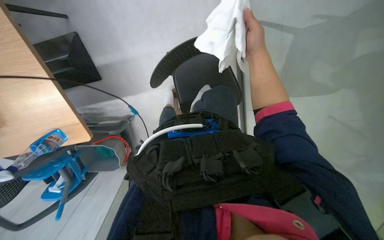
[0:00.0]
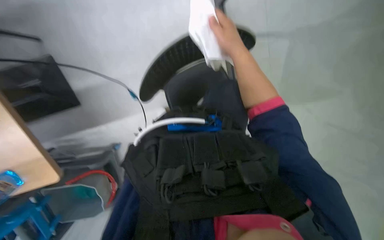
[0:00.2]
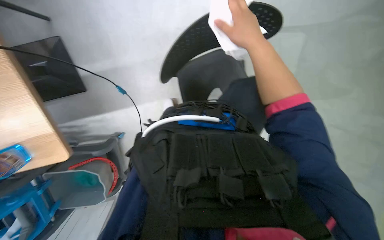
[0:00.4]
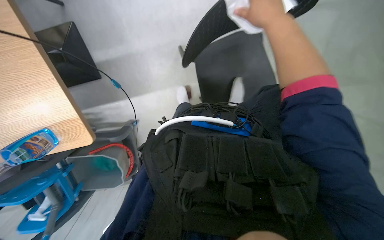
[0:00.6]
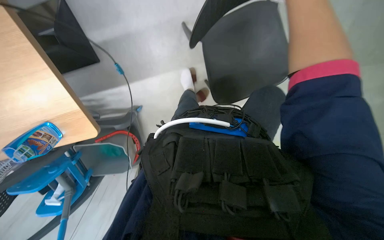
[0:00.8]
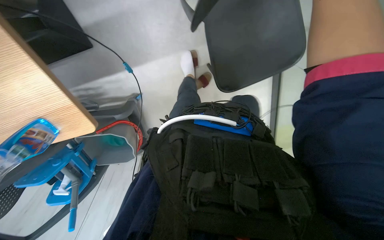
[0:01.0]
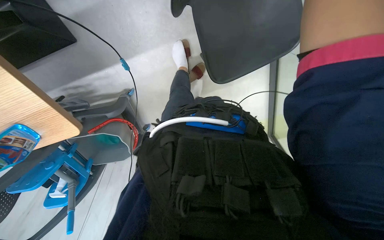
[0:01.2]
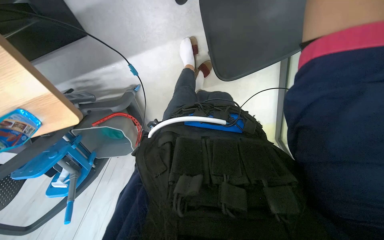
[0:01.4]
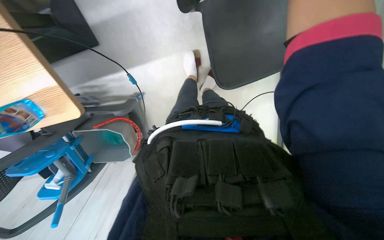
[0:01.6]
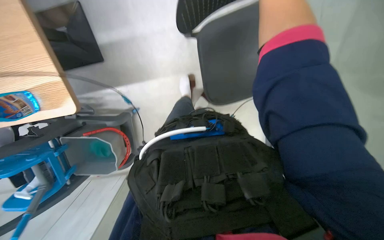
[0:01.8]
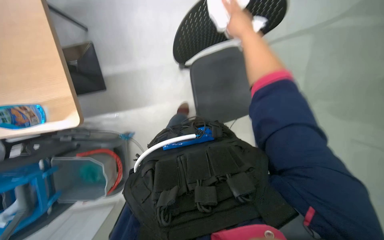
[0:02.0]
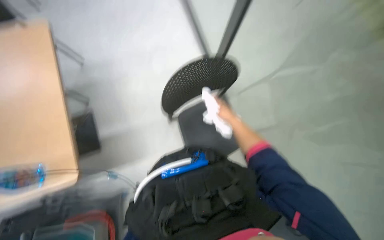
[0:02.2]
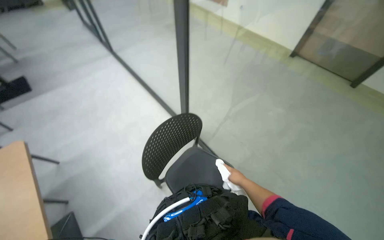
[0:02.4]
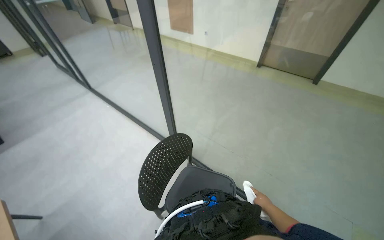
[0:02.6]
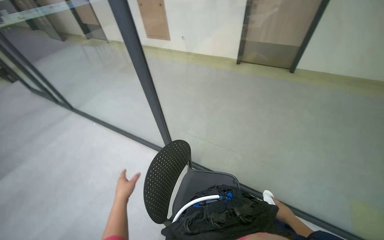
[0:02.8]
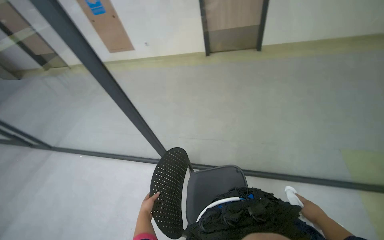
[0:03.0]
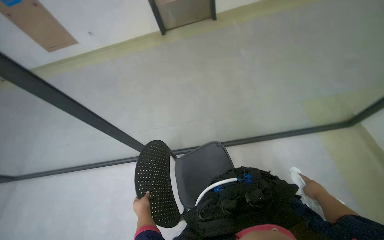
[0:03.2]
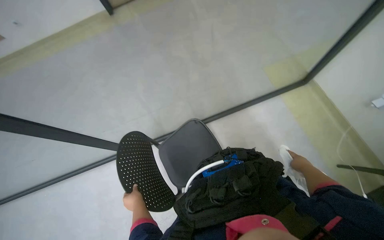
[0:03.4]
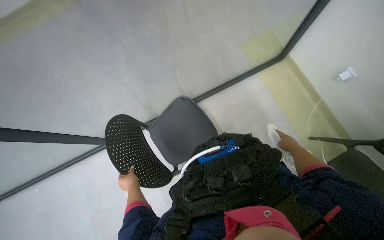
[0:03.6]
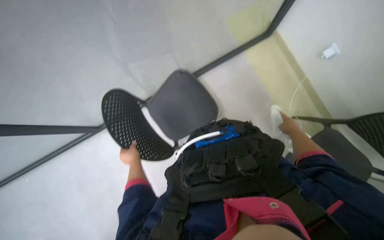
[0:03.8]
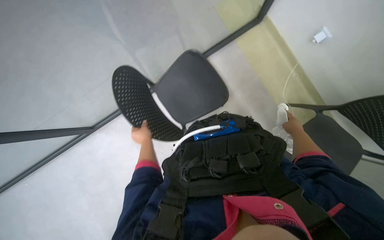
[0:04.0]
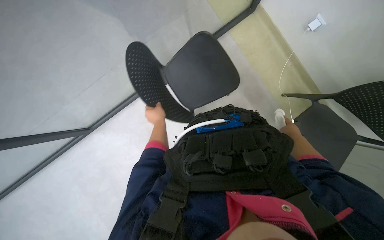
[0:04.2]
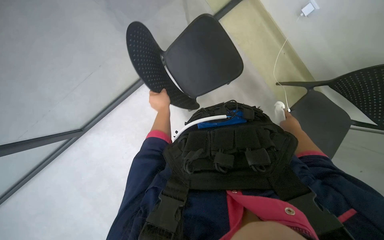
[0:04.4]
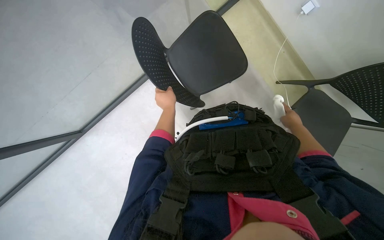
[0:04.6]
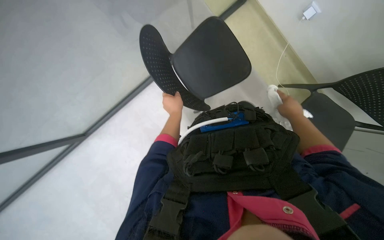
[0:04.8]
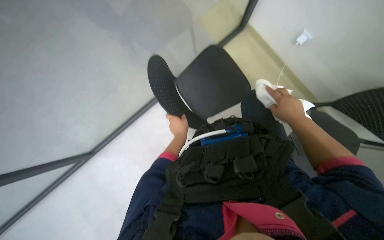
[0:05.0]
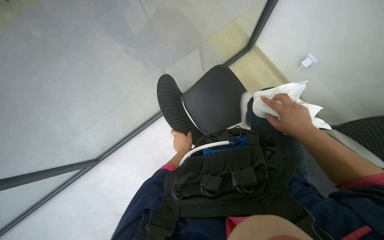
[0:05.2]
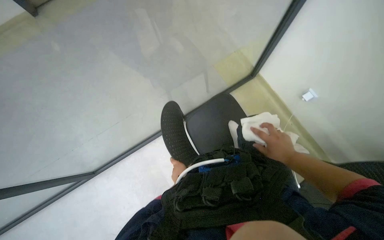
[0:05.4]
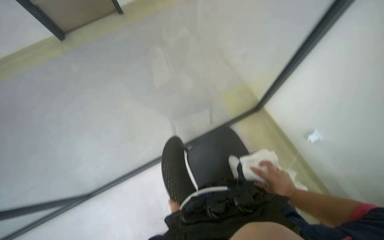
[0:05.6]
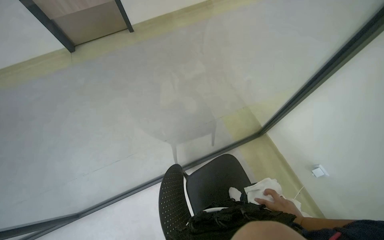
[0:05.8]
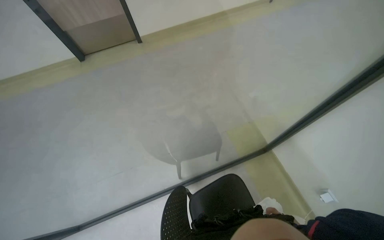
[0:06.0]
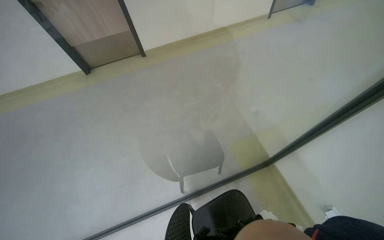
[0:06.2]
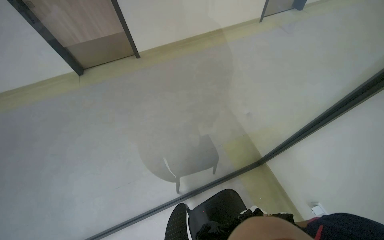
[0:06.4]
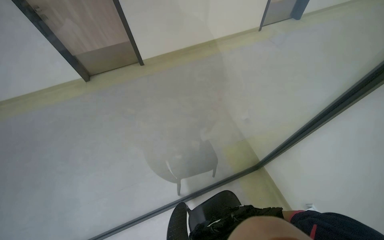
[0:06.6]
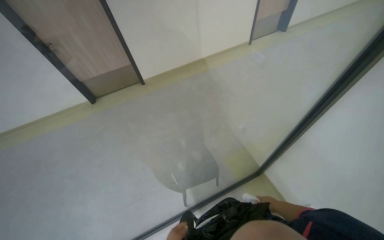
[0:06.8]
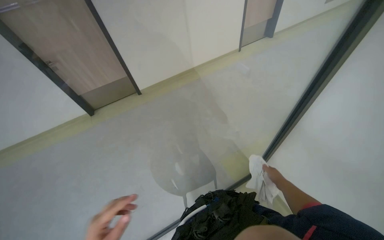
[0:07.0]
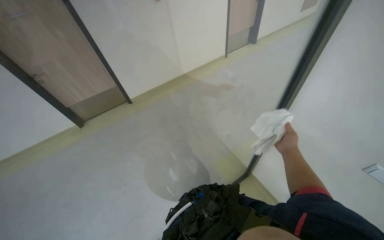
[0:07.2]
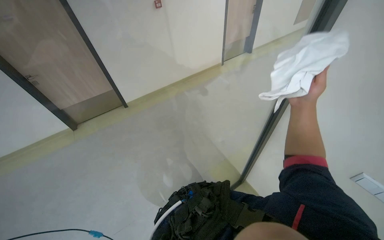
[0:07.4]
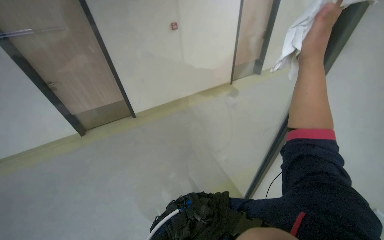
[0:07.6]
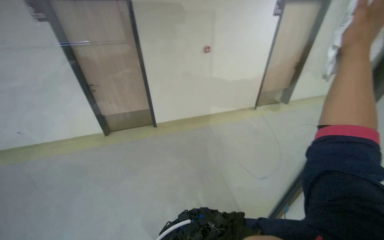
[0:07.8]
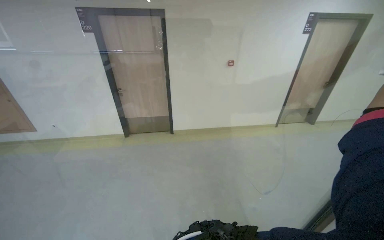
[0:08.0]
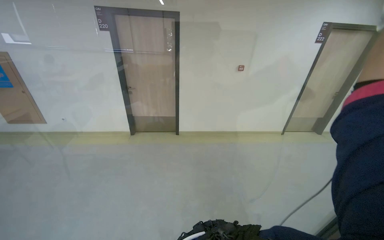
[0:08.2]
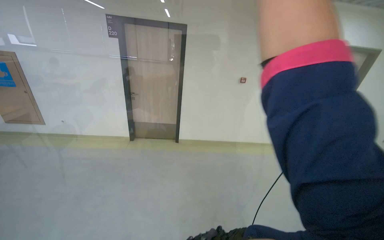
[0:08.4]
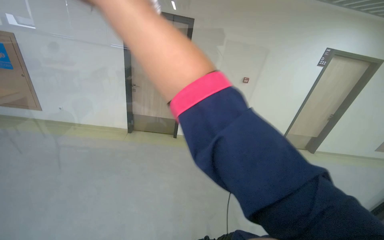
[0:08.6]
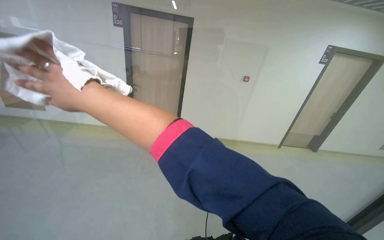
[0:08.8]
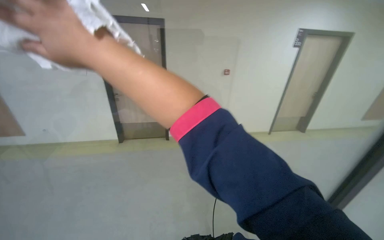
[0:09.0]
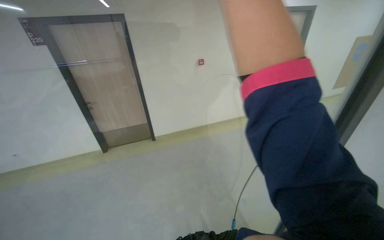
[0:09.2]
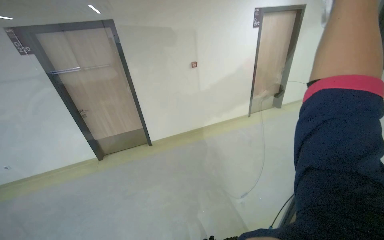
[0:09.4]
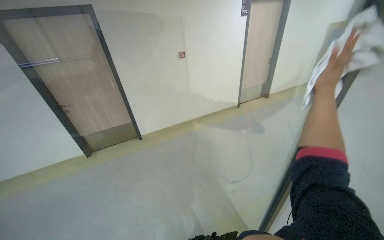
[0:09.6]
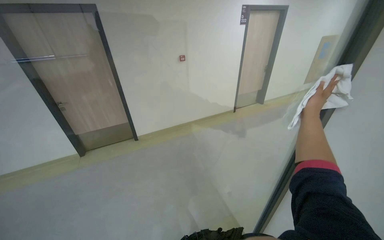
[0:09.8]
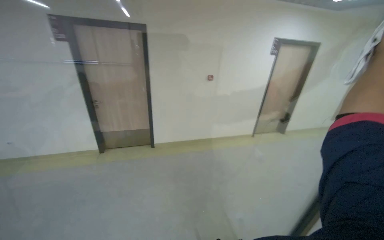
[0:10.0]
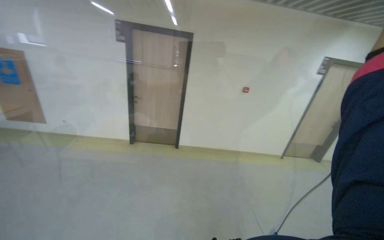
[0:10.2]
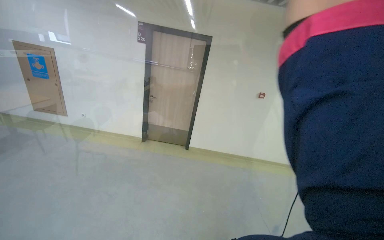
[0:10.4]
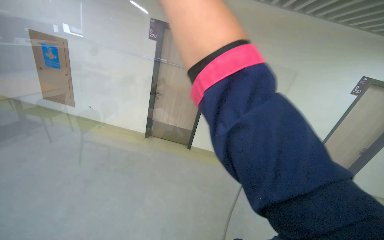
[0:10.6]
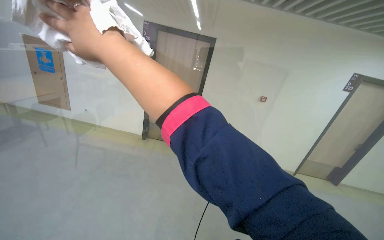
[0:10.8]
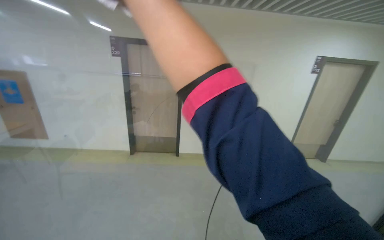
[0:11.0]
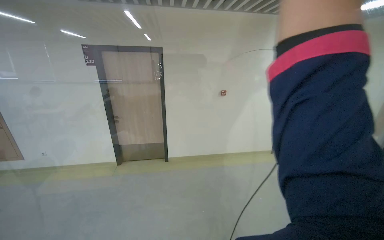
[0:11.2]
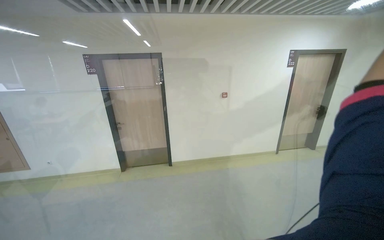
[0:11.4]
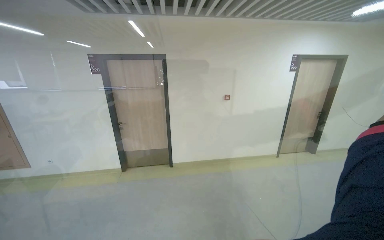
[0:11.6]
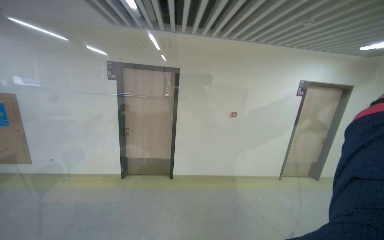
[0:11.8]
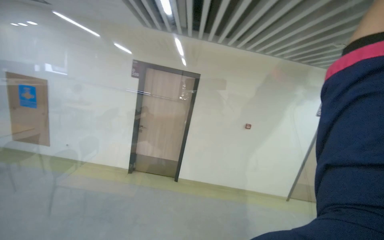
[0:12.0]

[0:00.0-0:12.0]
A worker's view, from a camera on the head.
Job: wiping surfaces.
The whole recording: Cleaning glass partition. The worker prepares the cloth, moves chairs, and wipes the glass partition.
0:00.0 to 0:01.6: The view tilts roughly 15 degrees downward.
0:01.6 to 0:03.0: The wearer's head swings roughly 60 degrees to the right. The camera pitches upward, by some 70 degrees.
0:03.0 to 0:04.4: The wearer's head swings approximately 50 degrees to the right. The view tips downward by approximately 50 degrees.
0:04.4 to 0:06.0: The view tilts some 30 degrees upward.
0:06.0 to 0:07.6: The head travels roughly 50 cm. The camera pitches upward, by about 20 degrees.
0:07.6 to 0:09.0: The head turns to the left by about 20 degrees. The camera pitches upward, by about 15 degrees.

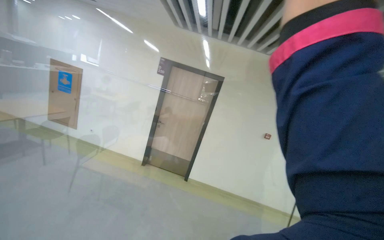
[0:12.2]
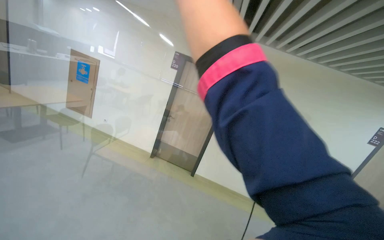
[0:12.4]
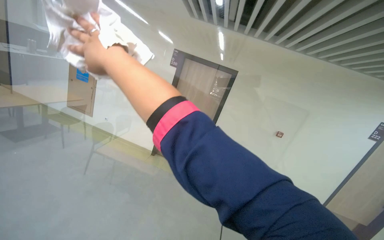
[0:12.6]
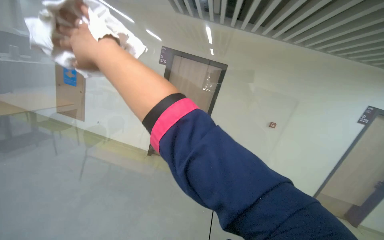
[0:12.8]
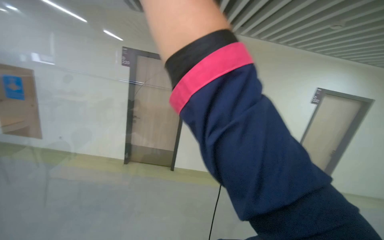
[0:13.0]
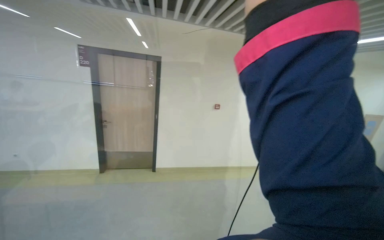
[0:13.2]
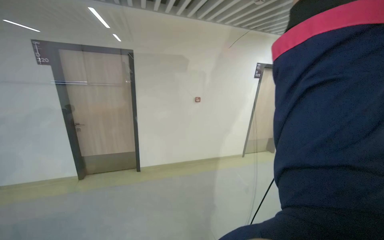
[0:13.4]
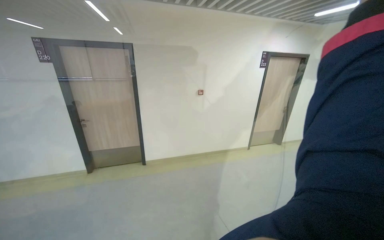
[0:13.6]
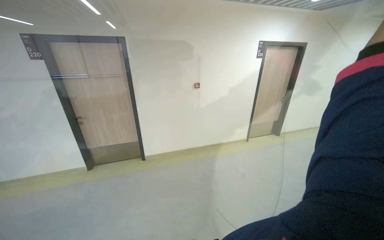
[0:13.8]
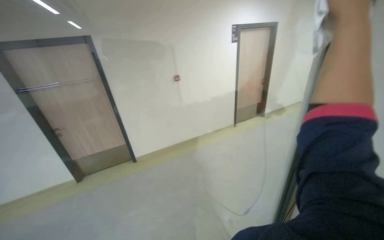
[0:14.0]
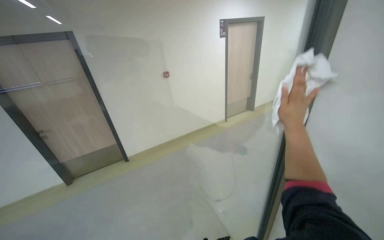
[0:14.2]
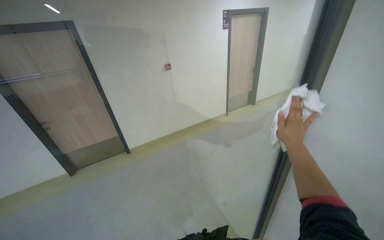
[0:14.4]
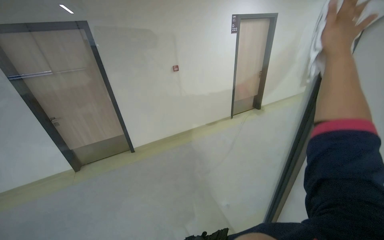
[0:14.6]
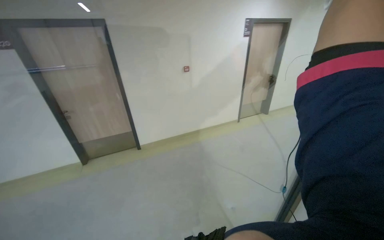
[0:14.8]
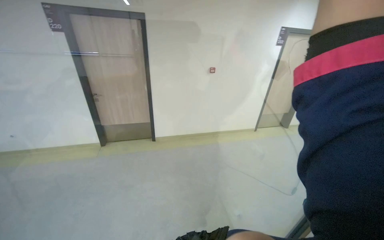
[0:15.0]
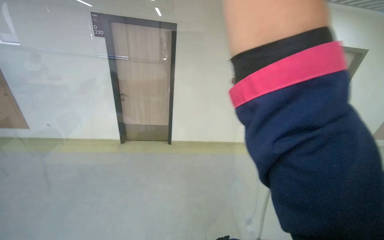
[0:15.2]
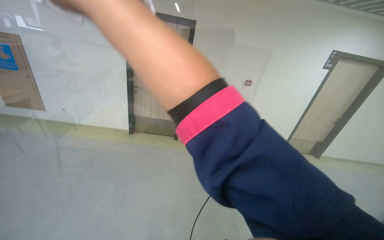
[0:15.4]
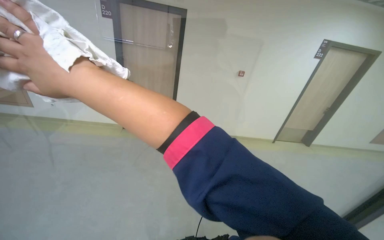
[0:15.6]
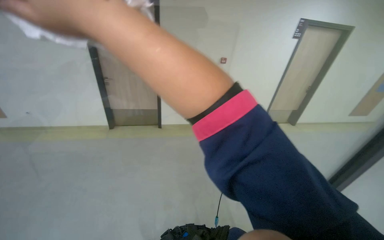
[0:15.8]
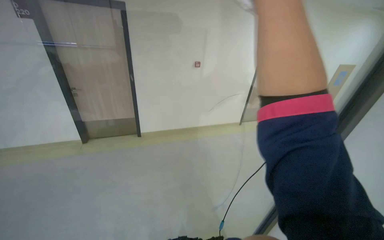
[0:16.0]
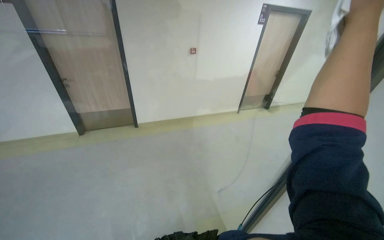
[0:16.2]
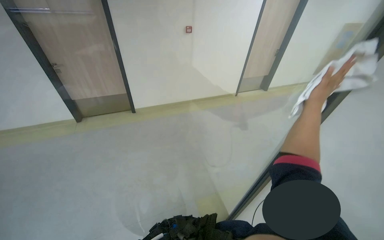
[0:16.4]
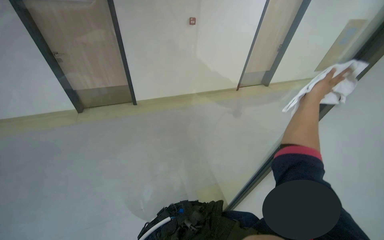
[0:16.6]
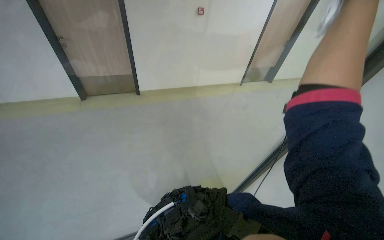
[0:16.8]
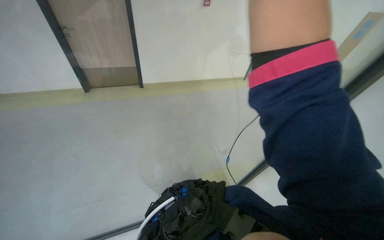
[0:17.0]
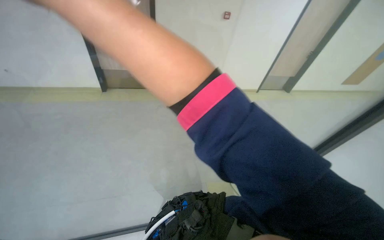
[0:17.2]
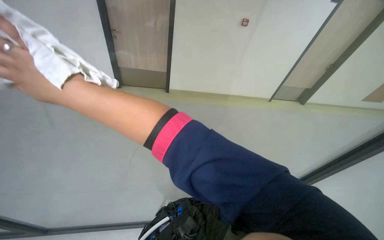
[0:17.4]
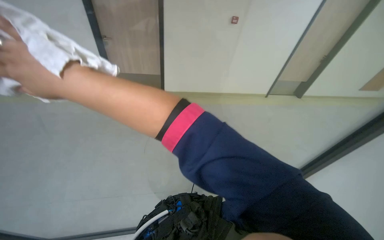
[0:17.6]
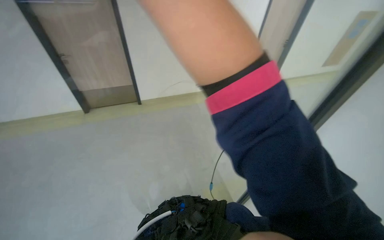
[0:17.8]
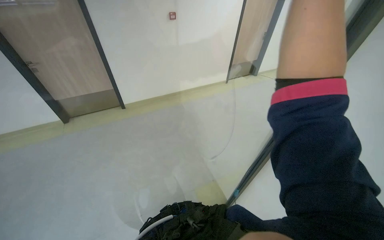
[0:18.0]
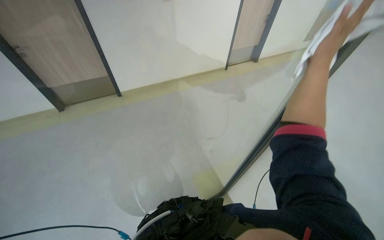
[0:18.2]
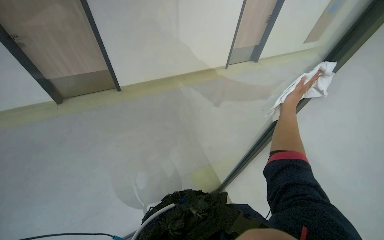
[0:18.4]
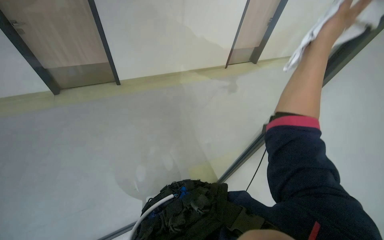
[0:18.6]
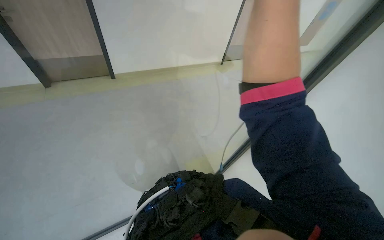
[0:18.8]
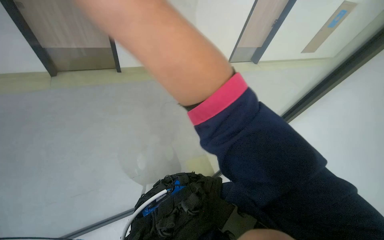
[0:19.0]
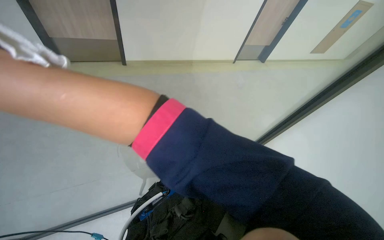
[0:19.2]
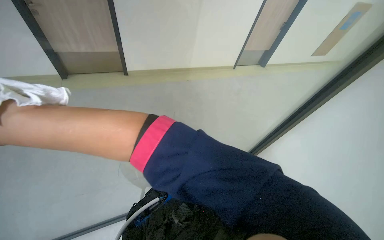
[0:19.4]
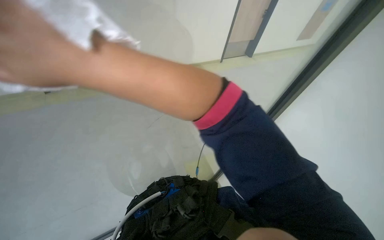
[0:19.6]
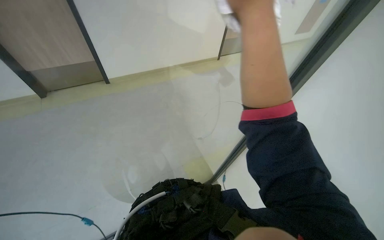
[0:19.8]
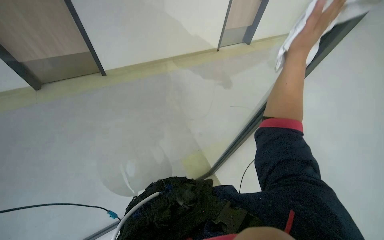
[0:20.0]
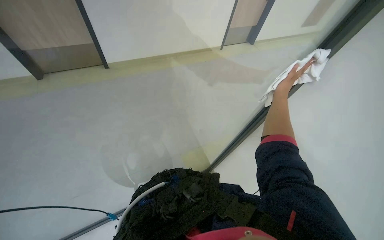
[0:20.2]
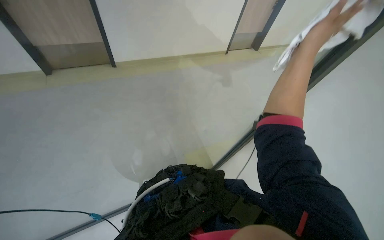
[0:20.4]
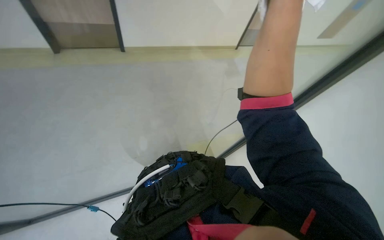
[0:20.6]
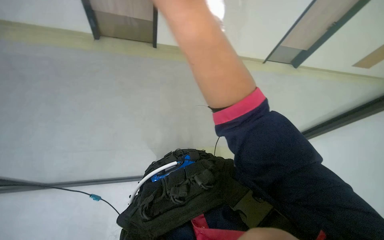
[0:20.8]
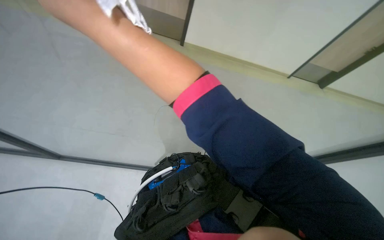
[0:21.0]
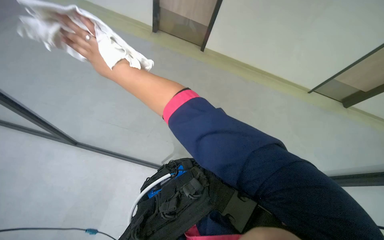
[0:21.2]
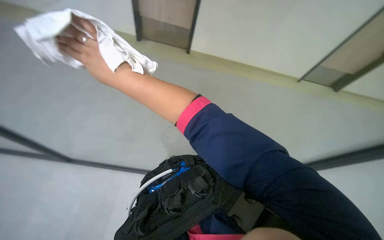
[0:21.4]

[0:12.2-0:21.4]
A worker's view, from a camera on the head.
Job: wiping surfaces.
The whole recording: Cleaning glass partition. The worker prepares the cloth, moves chairs, and wipes the glass partition.
0:12.2 to 0:13.8: The head travels to the right, about 50 cm. The head turns to the right by approximately 30 degrees. The camera pitches downward, by approximately 15 degrees.
0:19.8 to 0:21.4: The head rotates approximately 40 degrees to the left.
